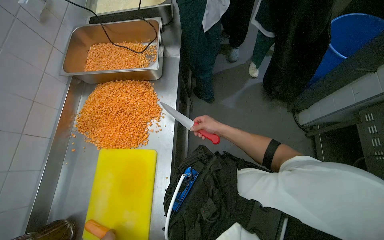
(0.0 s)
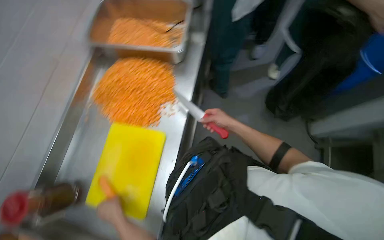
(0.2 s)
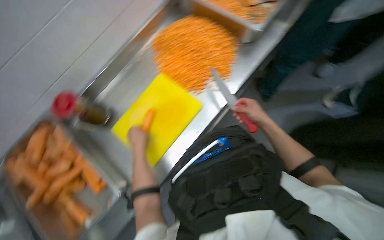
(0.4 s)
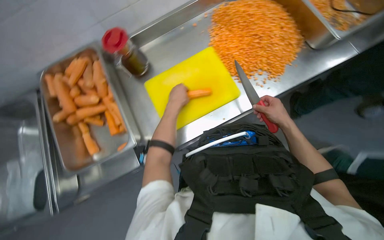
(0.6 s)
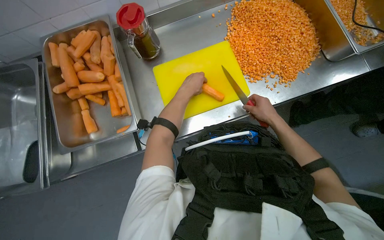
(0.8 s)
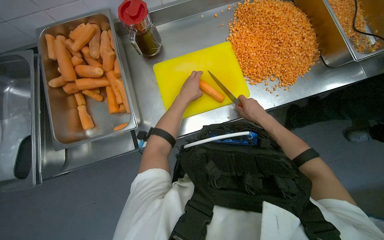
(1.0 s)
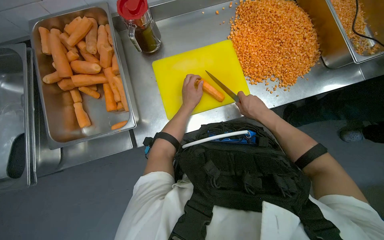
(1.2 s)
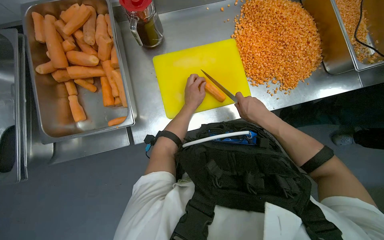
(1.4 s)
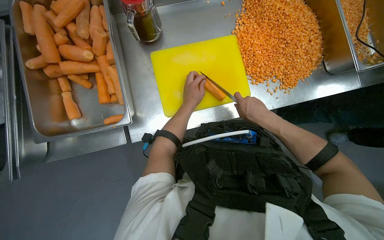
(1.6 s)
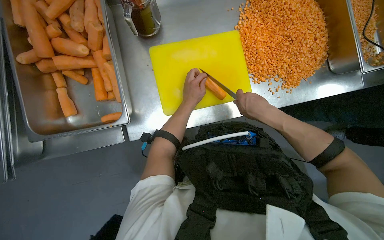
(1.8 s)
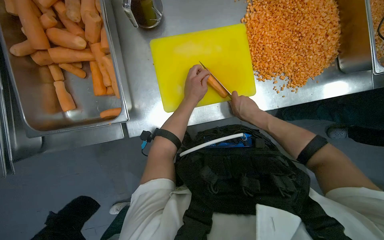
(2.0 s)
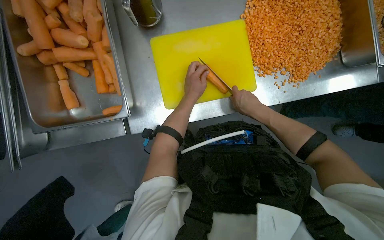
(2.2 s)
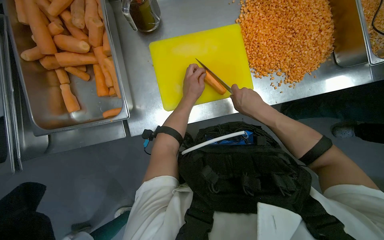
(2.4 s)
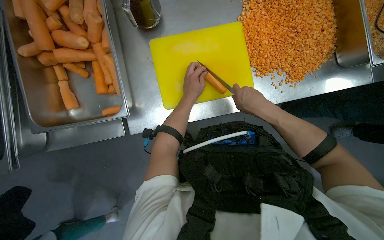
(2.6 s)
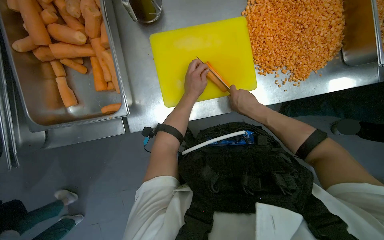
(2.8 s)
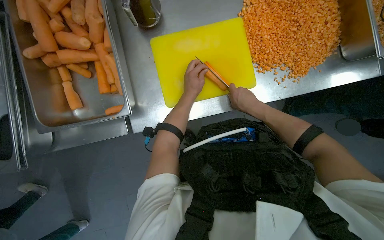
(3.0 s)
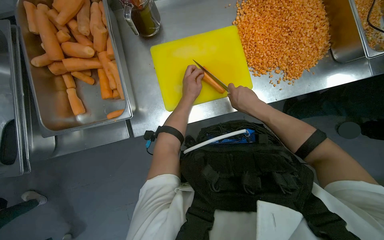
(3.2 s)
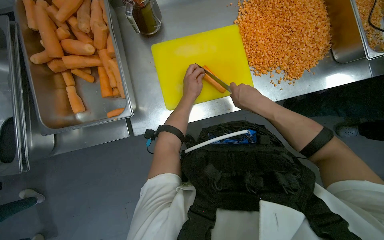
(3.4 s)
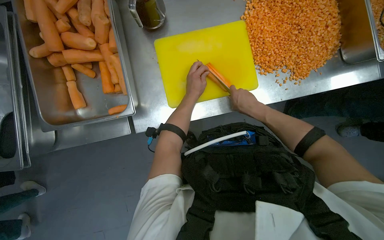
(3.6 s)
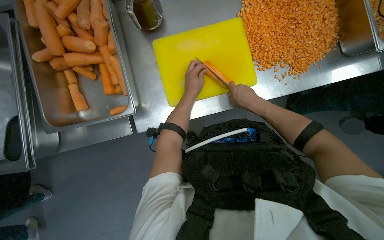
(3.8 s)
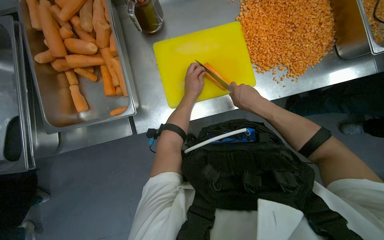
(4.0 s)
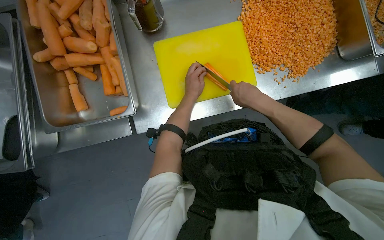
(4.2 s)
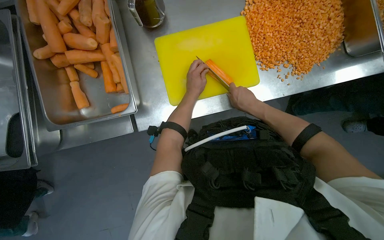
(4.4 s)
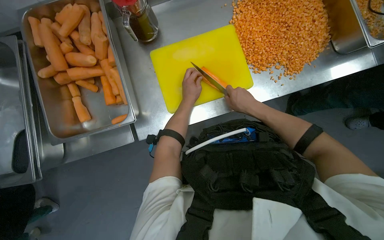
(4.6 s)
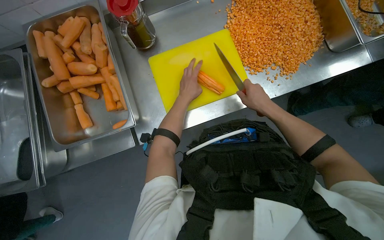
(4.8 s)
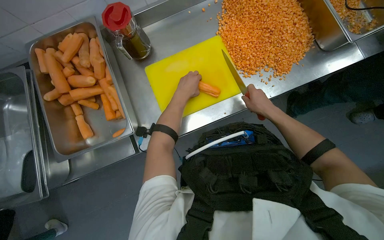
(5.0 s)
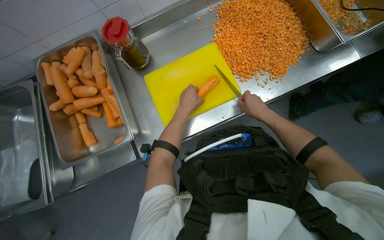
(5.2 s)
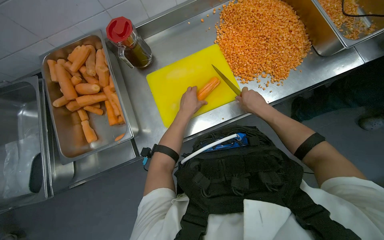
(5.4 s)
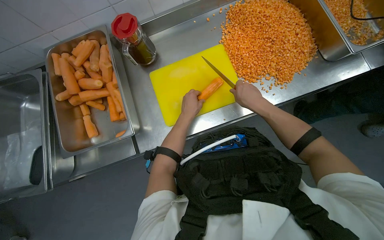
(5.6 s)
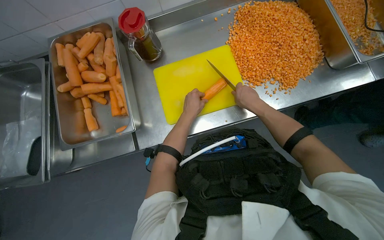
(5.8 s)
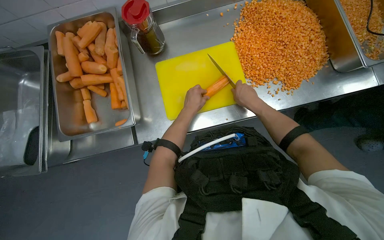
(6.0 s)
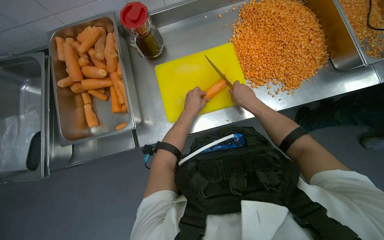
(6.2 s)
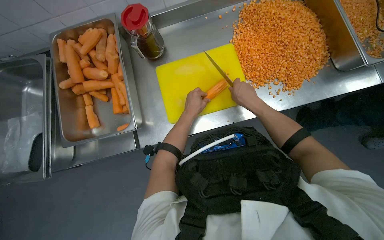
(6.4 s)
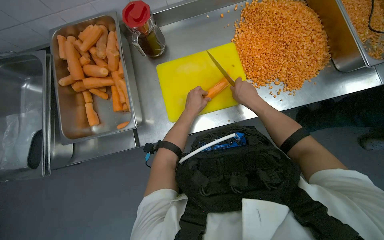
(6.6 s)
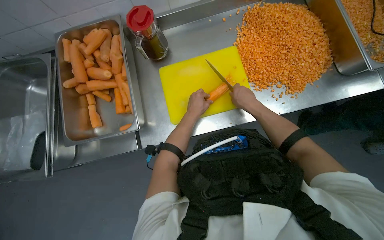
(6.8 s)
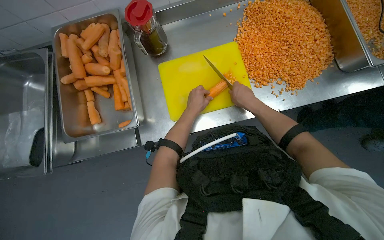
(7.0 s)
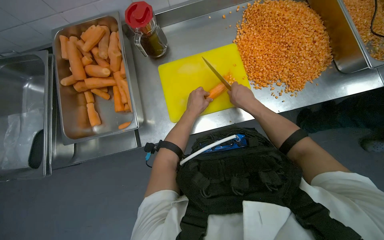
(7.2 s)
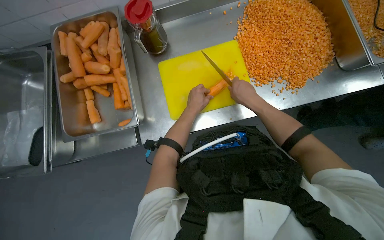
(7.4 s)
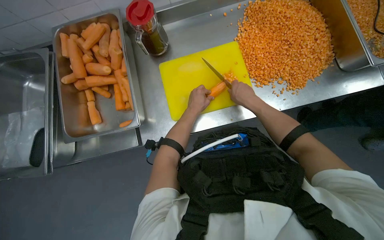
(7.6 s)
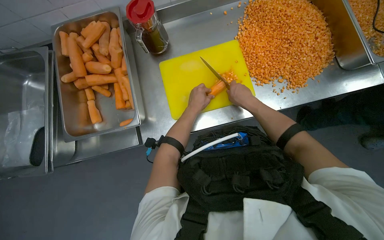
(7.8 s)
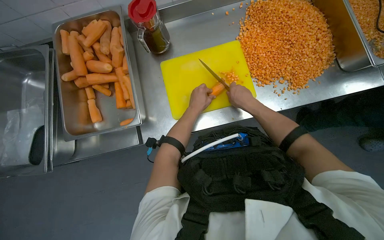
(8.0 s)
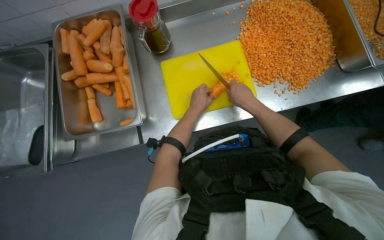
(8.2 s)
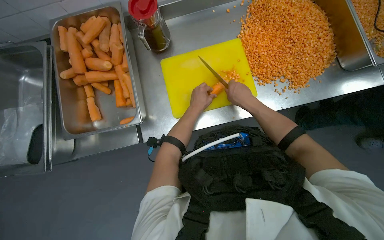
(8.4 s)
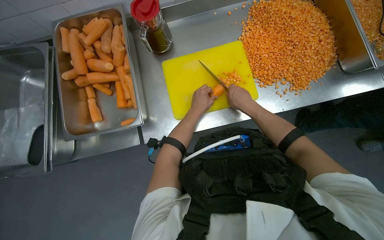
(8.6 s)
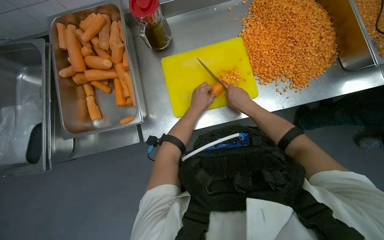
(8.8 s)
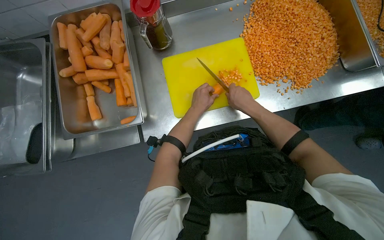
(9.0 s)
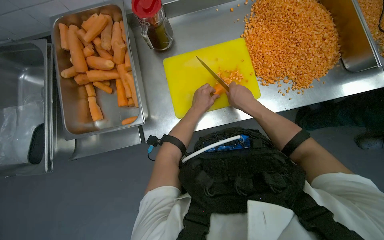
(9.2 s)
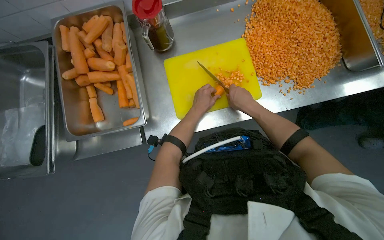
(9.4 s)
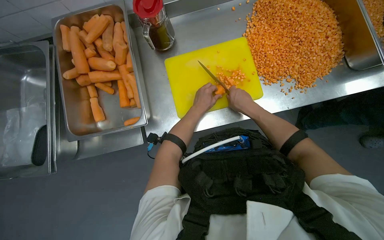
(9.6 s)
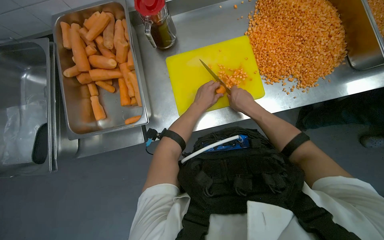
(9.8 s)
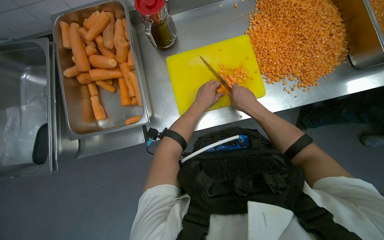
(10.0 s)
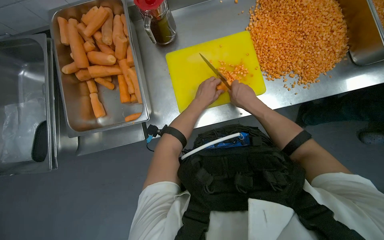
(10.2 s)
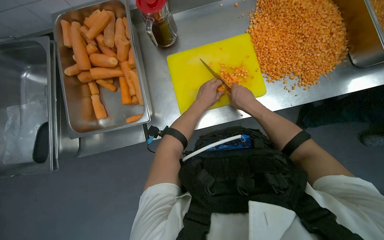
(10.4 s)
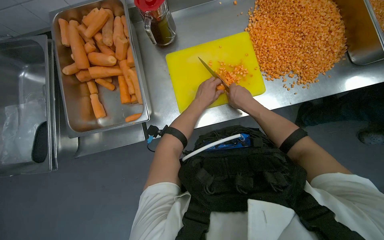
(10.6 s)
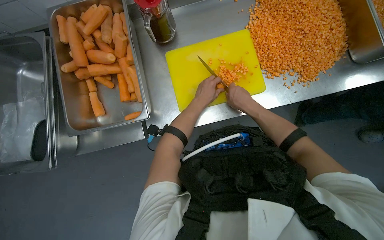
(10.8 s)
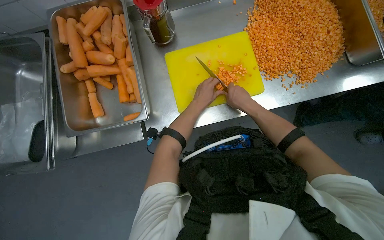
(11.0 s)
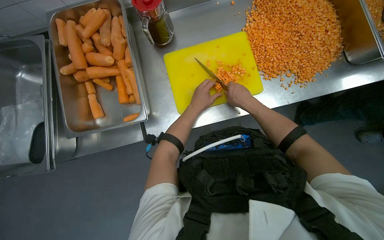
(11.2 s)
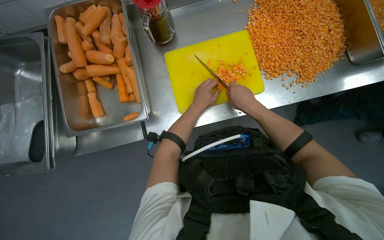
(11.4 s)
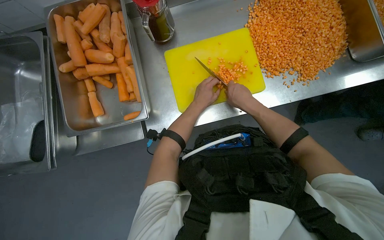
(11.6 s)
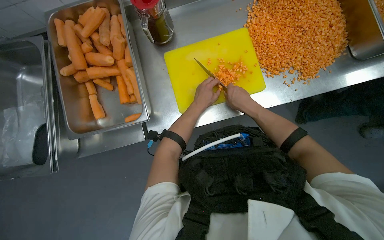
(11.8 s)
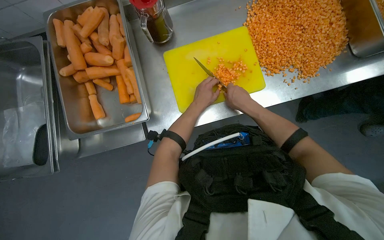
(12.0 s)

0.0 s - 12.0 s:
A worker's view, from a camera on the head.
Job: preparing food.
The whole recording: Dicing carrots on cutting board. The worker dices carrots on a yellow cutting board and scrapes them into a metal tray.
0.0 s - 1.6 s: The view tilts some 20 degrees downward. Everything in view rotates approximately 75 degrees clockwise.
1.6 s - 4.4 s: The hands are busy where they are.
6.0 s - 12.0 s: The hands make small movements and keep their place.

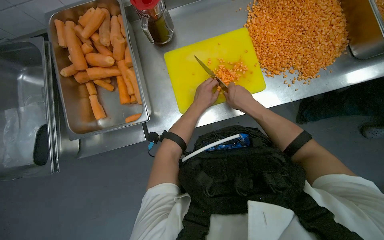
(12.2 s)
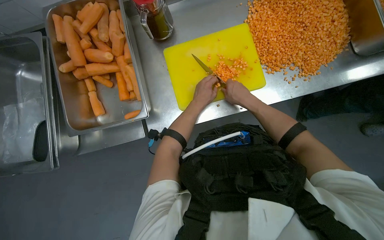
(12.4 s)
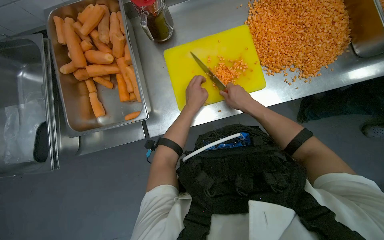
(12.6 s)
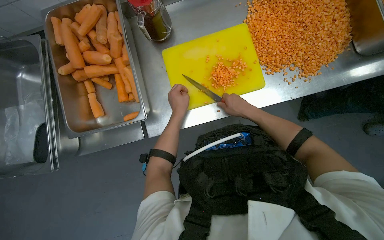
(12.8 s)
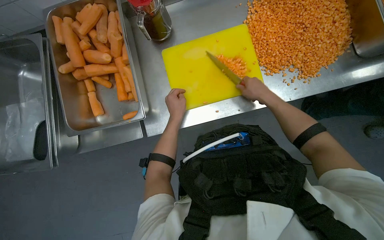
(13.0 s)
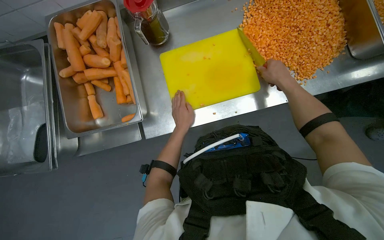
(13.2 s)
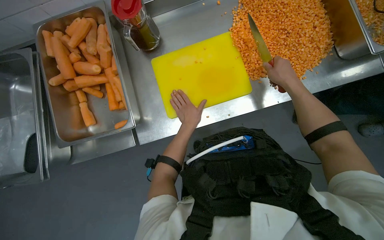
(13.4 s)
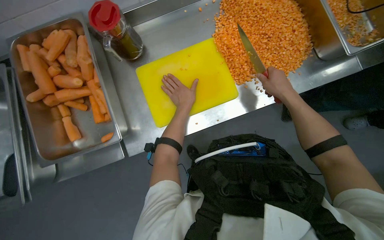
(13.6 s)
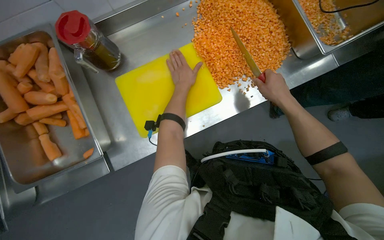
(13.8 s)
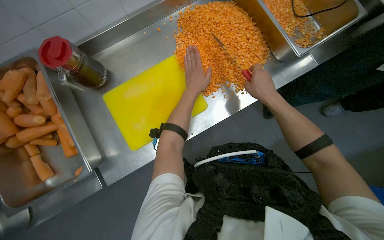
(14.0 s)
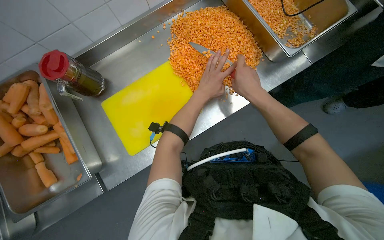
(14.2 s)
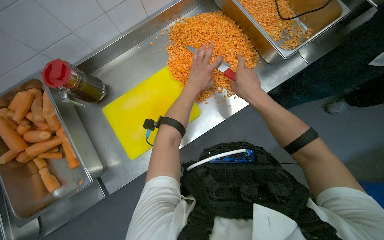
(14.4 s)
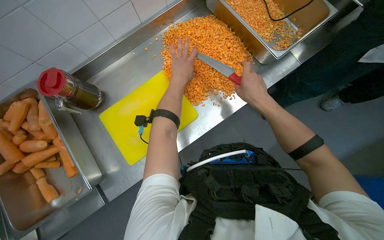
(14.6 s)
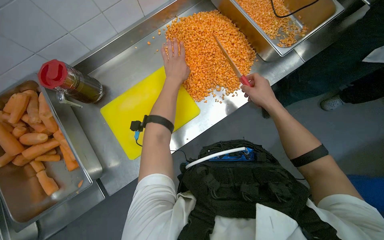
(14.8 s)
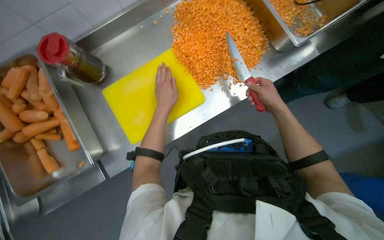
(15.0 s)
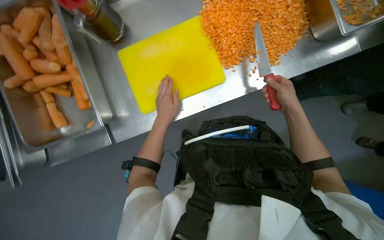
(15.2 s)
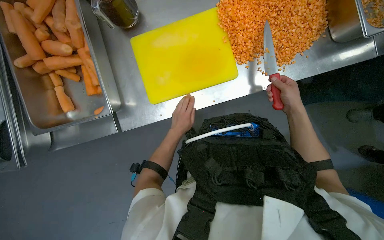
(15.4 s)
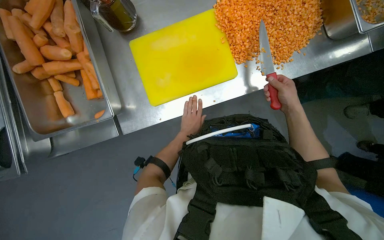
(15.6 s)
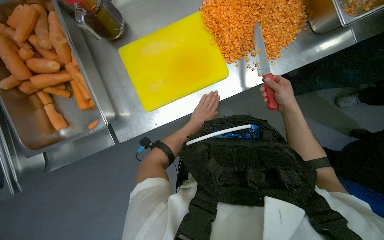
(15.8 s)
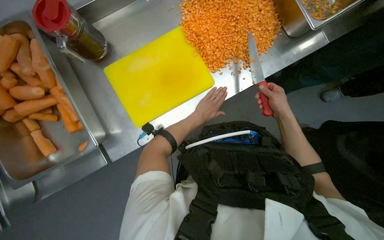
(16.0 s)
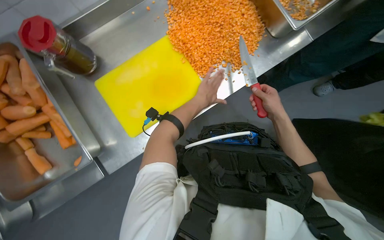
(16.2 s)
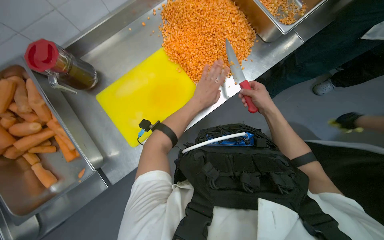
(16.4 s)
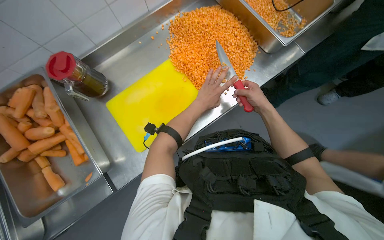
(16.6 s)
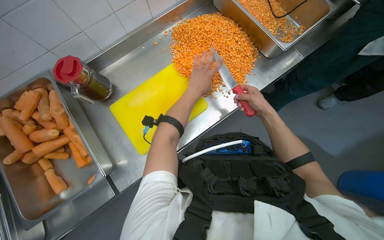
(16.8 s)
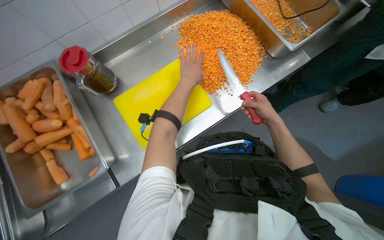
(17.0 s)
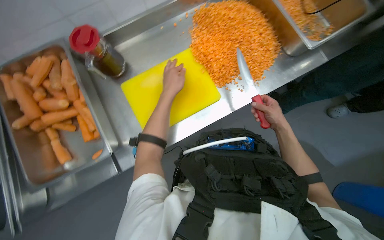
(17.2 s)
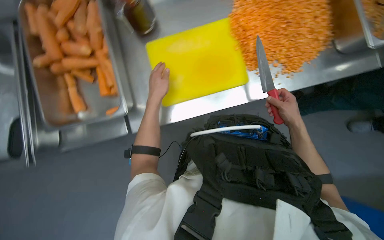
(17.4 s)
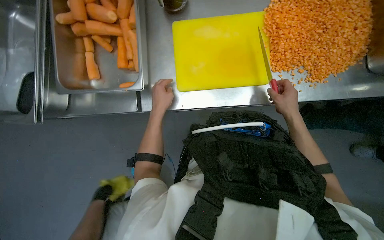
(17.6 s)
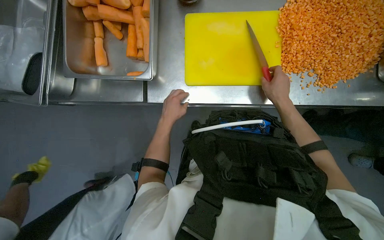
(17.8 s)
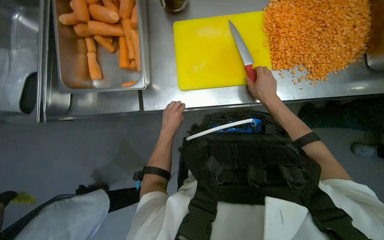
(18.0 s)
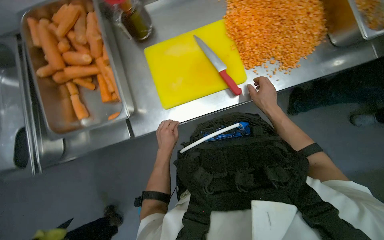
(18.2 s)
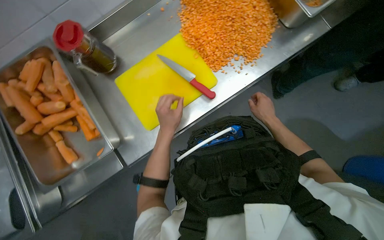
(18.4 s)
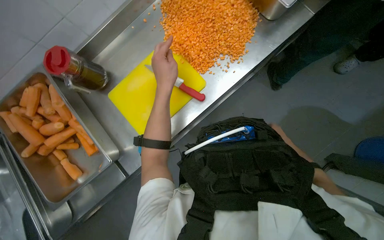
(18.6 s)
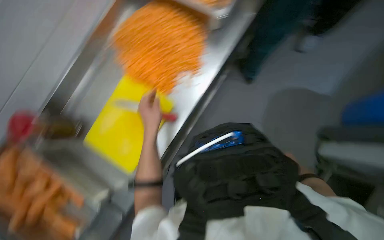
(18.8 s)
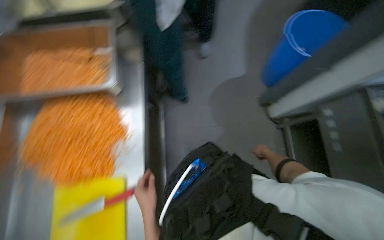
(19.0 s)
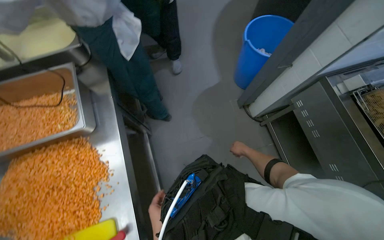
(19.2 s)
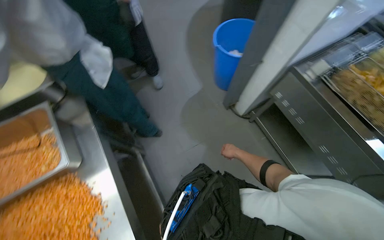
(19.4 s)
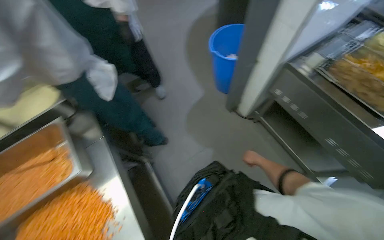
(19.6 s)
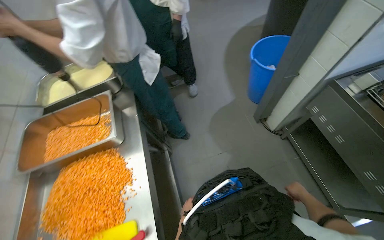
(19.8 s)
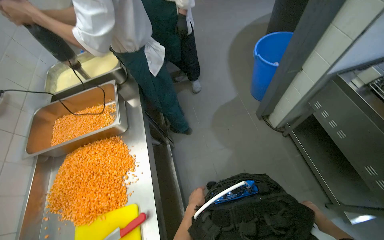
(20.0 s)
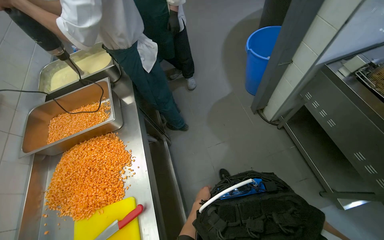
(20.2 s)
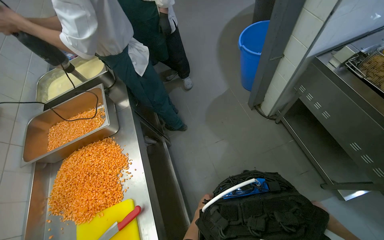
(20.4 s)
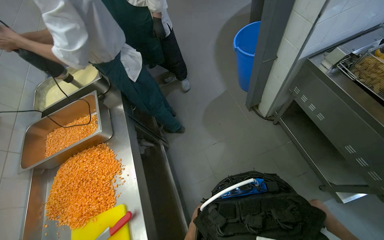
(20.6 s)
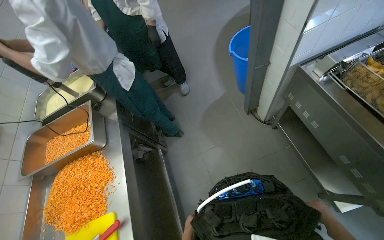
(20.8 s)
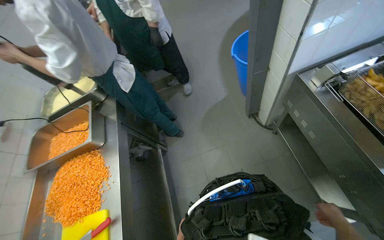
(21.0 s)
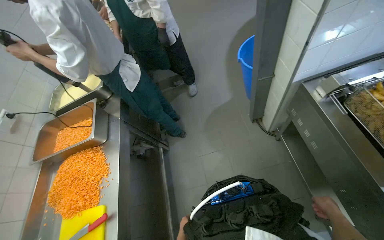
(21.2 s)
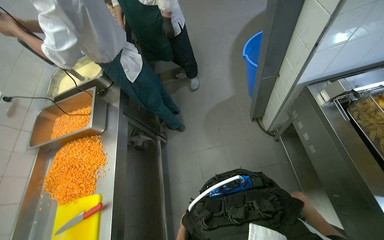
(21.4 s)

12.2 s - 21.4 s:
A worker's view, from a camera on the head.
Job: preparing food.
The whole recording: Dicing carrots on cutting board. The worker dices carrots on a yellow cutting board and scrapes them into a metal tray.
12.2 s - 13.8 s: The left hand goes about 15 cm up the picture, while the right hand shifts roughly 25 cm to the right.
13.8 s - 15.2 s: The left hand travels down the picture by about 20 cm, while the right hand goes approximately 15 cm to the right and farther from the camera.
15.2 s - 16.8 s: The camera pitches upward, by approximately 15 degrees. The left hand heads up the picture and to the right, covering roughly 25 cm, and moves approximately 20 cm farther from the camera and comes back.
18.4 s - 19.8 s: The camera pitches upward, by some 15 degrees. Everything in view rotates some 40 degrees counterclockwise.
19.8 s - 21.4 s: The right hand goes nearer to the camera and returns, about 15 cm each way.